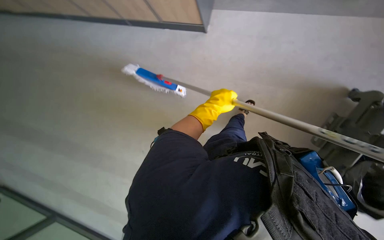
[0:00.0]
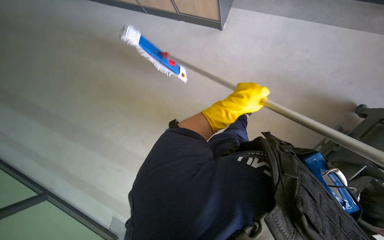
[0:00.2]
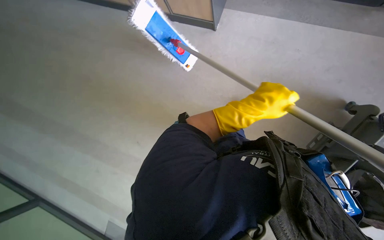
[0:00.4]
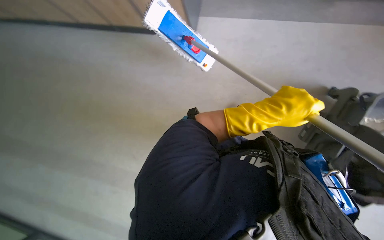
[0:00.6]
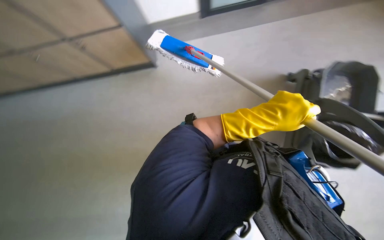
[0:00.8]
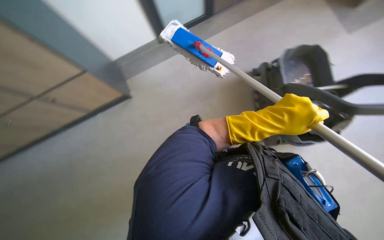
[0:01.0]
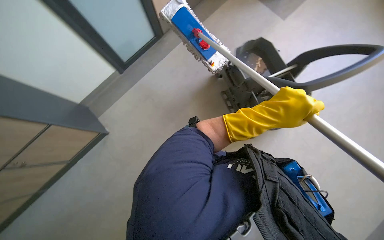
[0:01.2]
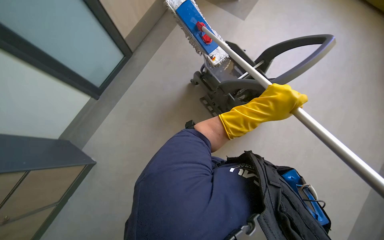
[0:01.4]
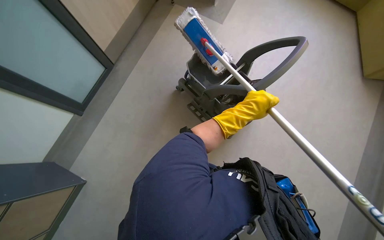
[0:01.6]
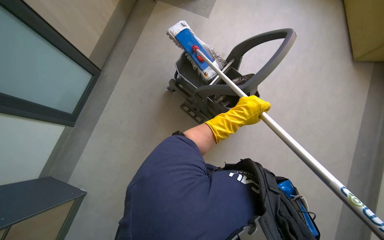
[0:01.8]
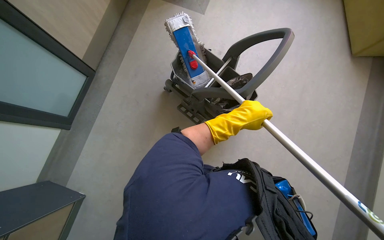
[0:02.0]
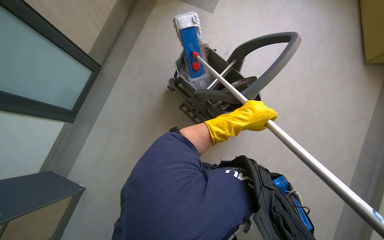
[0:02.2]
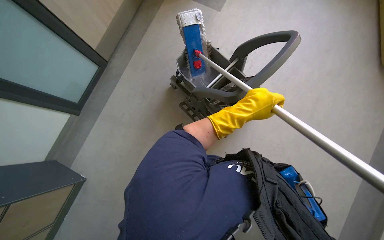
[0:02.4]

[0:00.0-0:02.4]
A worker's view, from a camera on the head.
Job: mopping floor.
The whole recording: Mopping floor. The worker mops the floor with a flat mop.
0:00.0 to 0:01.2: The left hand travels nearer to the camera by some 20 cm.
0:01.2 to 0:02.4: The head turns to the right by some 15 degrees. The left hand goes farther from the camera and returns, about 5 cm each way.

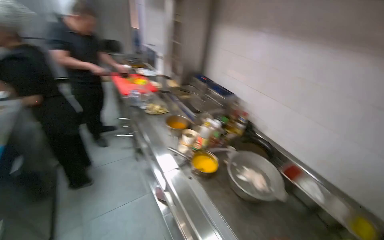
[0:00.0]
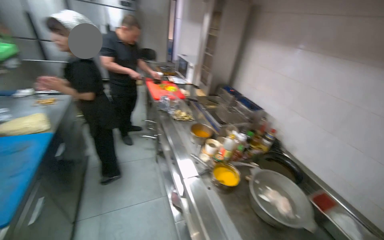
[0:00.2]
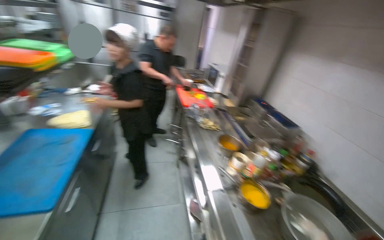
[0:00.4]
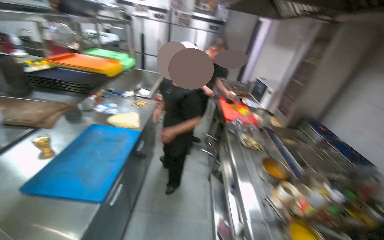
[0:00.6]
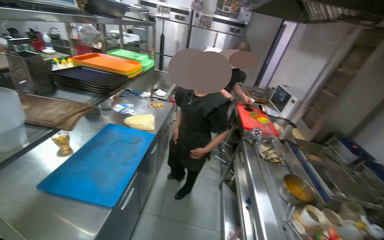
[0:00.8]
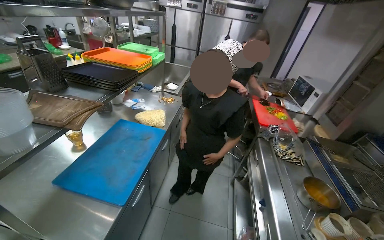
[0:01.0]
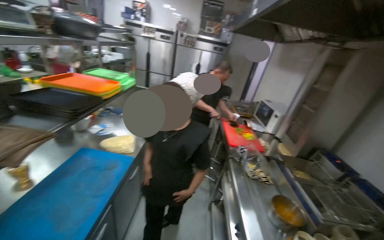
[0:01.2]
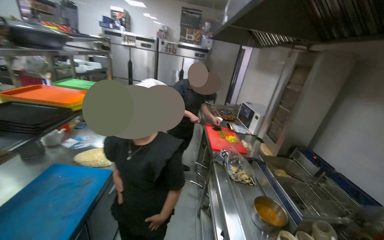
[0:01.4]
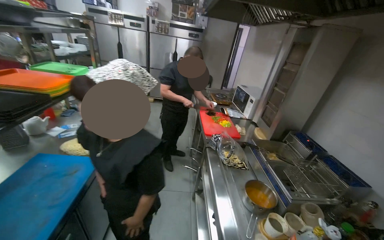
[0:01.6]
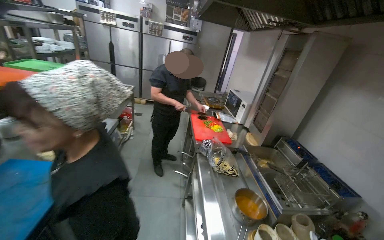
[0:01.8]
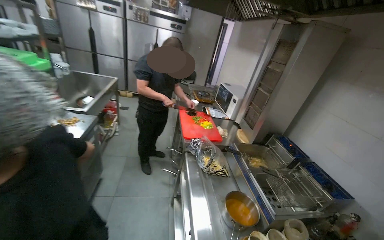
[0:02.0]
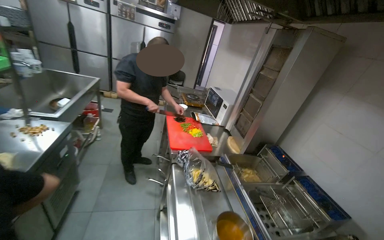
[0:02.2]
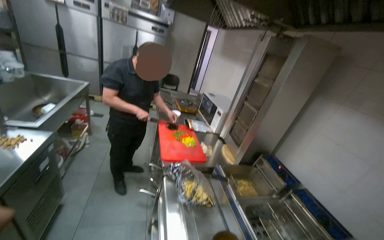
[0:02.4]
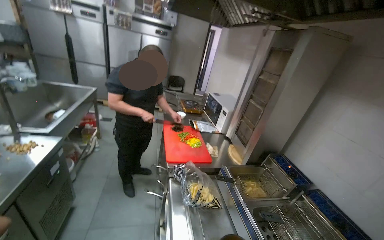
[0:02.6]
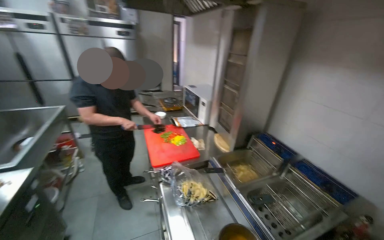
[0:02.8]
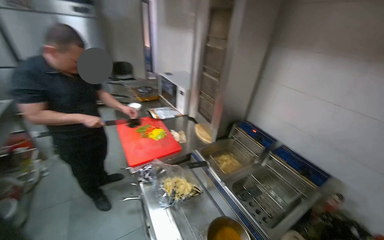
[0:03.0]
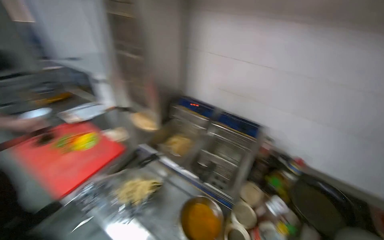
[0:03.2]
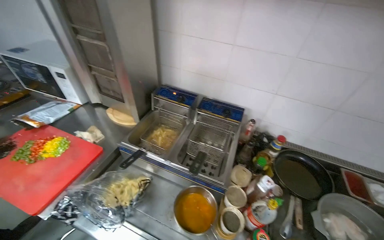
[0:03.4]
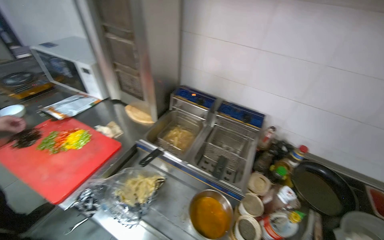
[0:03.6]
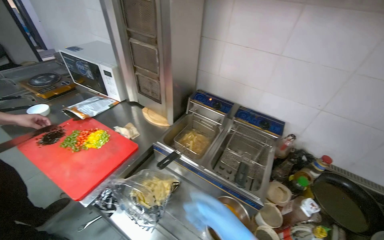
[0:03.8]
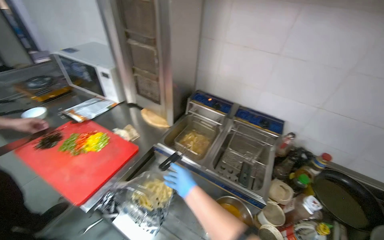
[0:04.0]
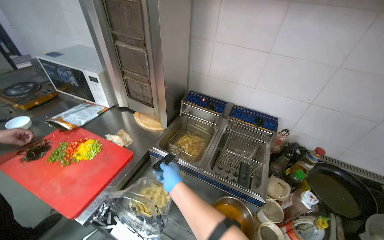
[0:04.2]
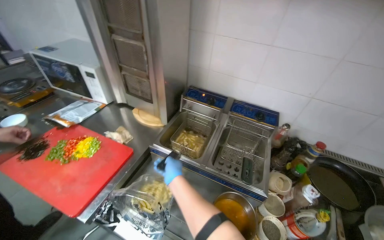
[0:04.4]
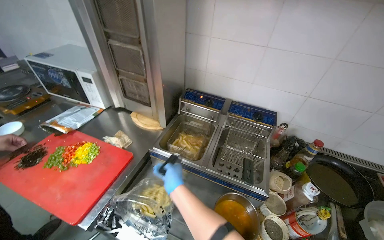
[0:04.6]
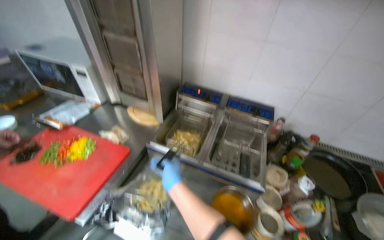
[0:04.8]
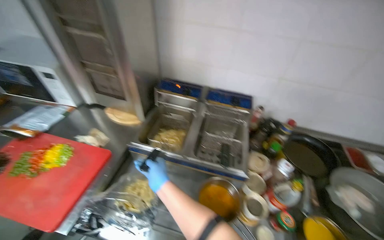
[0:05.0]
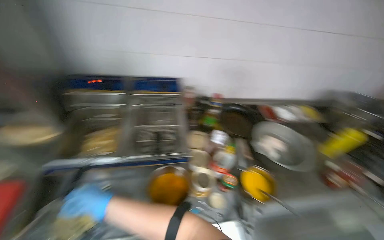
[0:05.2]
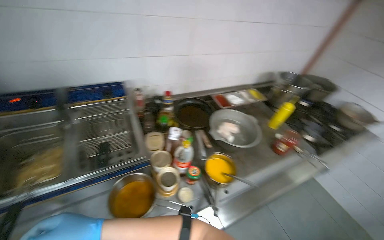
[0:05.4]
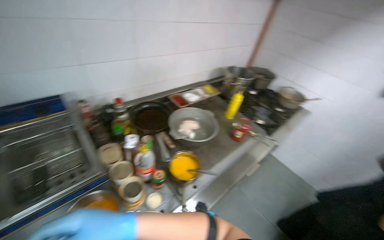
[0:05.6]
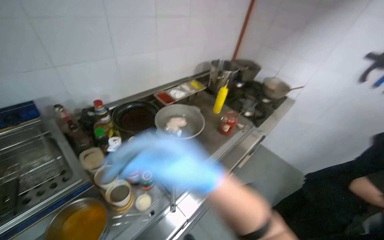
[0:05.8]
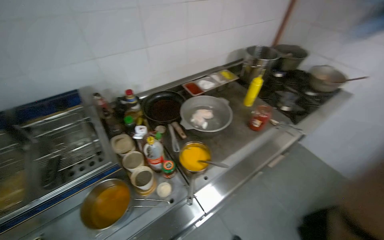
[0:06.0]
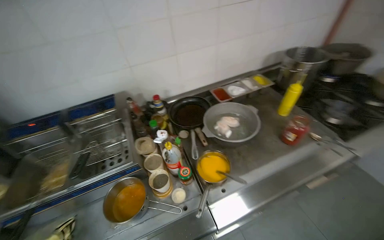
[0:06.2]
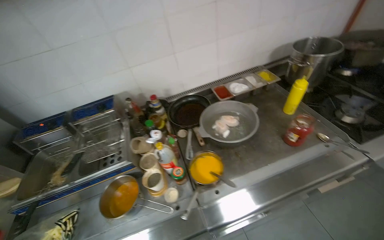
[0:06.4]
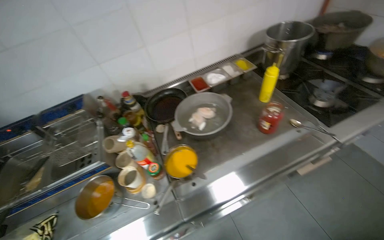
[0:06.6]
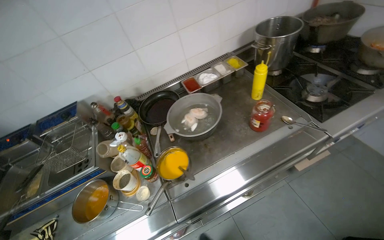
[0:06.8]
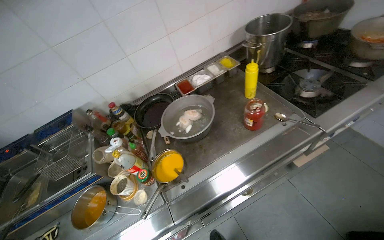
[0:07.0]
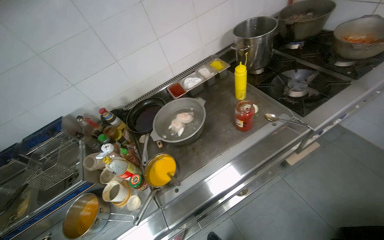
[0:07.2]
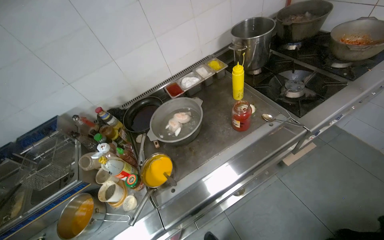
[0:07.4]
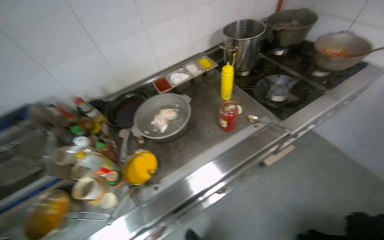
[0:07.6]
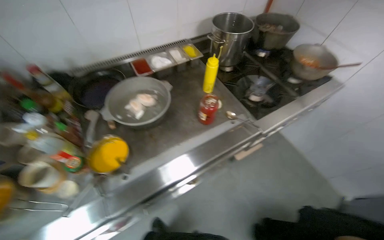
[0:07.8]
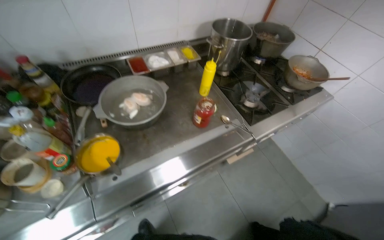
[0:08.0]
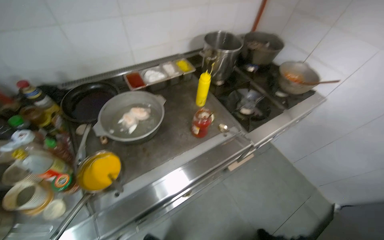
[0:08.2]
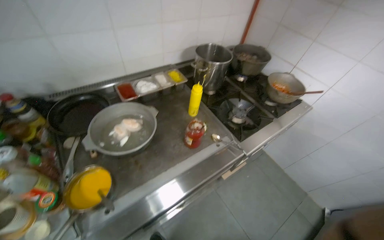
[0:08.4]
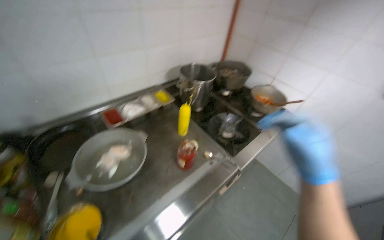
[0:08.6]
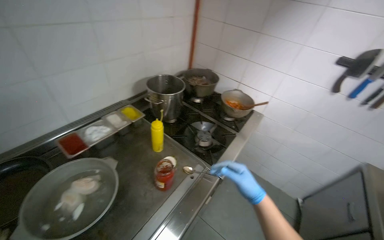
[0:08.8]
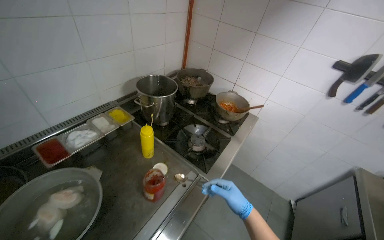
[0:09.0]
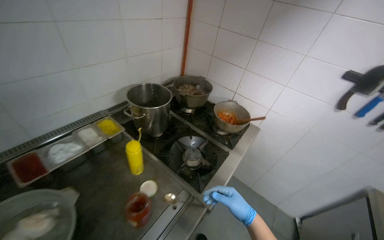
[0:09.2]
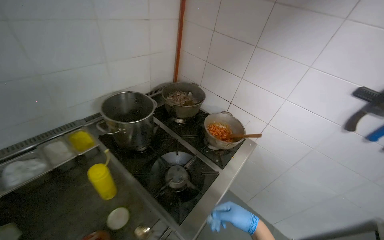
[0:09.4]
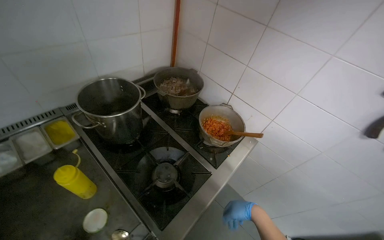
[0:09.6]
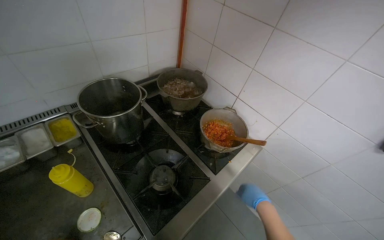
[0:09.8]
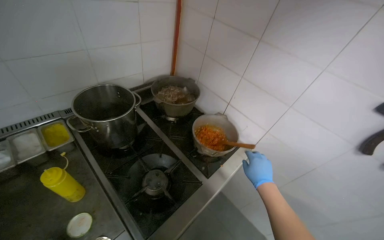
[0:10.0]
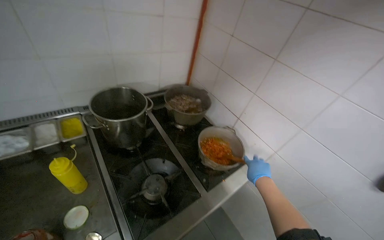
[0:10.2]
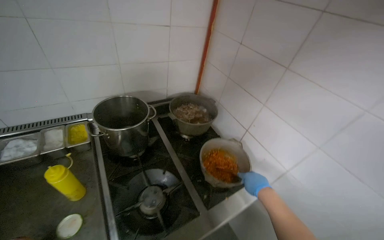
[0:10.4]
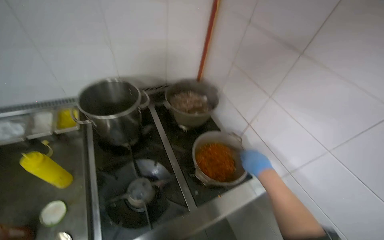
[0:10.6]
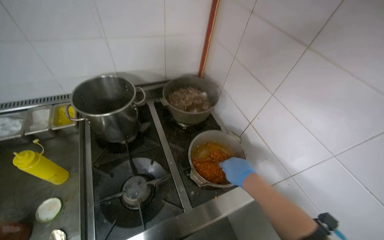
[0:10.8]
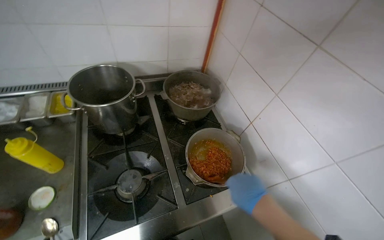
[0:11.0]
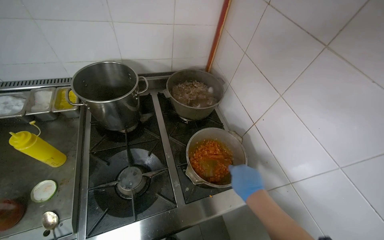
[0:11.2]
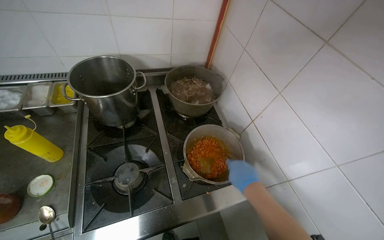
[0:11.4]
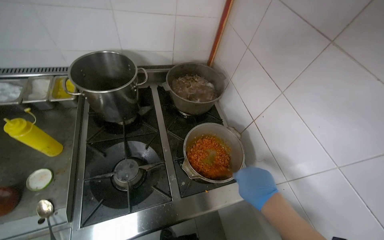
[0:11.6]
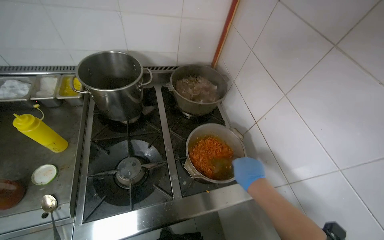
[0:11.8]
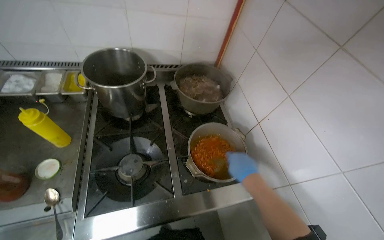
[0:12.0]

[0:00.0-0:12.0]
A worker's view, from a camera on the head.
Job: preparing food.
The whole recording: Organizing kitchen items. The worker organizes the kitchen items.
0:00.0 to 0:01.6: The wearer looks some 30 degrees further to the left.
0:01.6 to 0:03.0: The camera is carried about 50 cm. The wearer's head swings about 30 degrees to the right.
0:03.0 to 0:04.4: The wearer looks roughly 35 degrees further to the right. The wearer looks roughly 15 degrees further downward.
0:04.4 to 0:06.0: The wearer's head swings approximately 60 degrees to the right. The wearer looks some 15 degrees further downward.
0:06.0 to 0:07.6: The camera travels to the right, some 50 cm.
0:07.6 to 0:09.0: The camera sweeps to the right, by some 30 degrees.
0:09.0 to 0:10.4: The camera is carried about 60 cm. The head rotates roughly 25 degrees to the left.

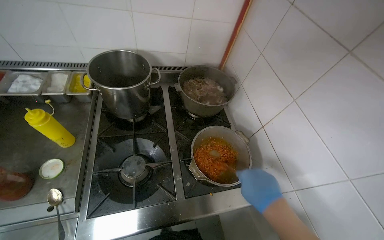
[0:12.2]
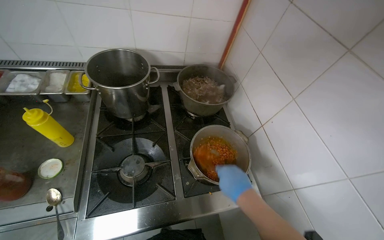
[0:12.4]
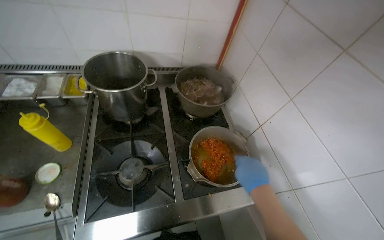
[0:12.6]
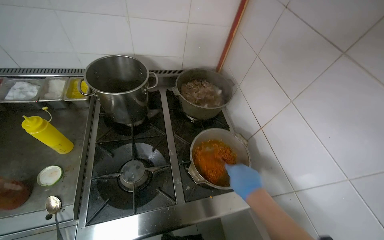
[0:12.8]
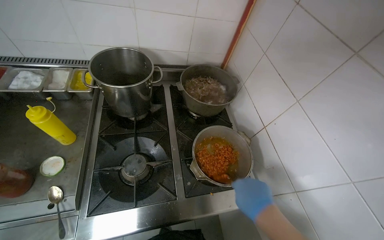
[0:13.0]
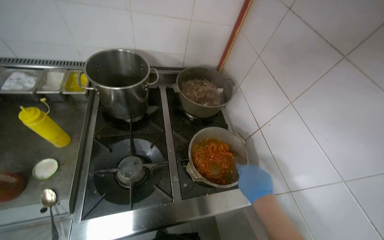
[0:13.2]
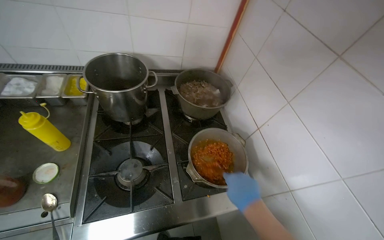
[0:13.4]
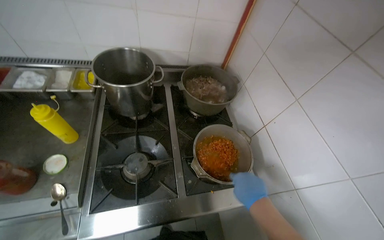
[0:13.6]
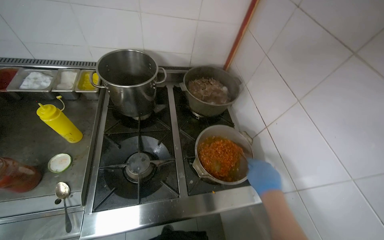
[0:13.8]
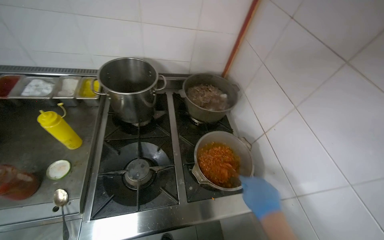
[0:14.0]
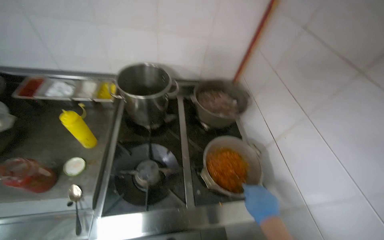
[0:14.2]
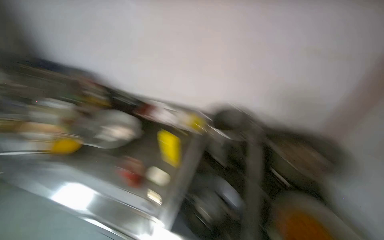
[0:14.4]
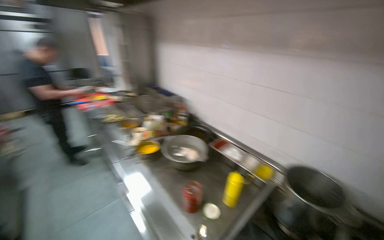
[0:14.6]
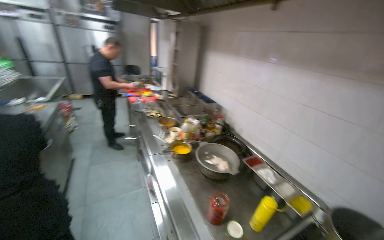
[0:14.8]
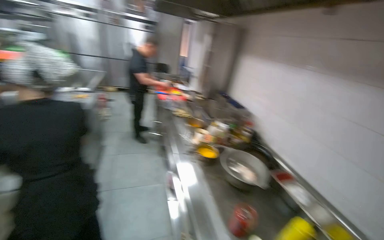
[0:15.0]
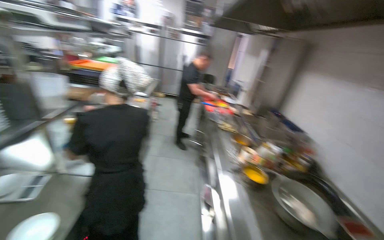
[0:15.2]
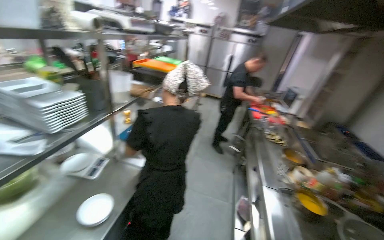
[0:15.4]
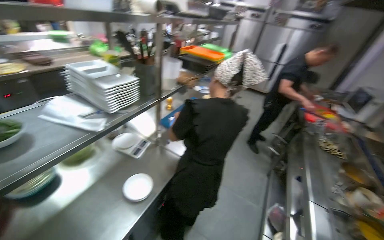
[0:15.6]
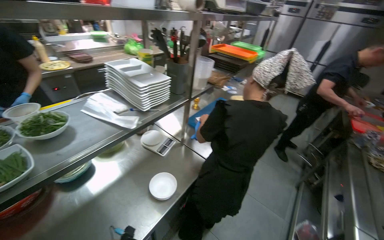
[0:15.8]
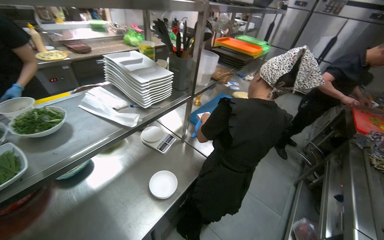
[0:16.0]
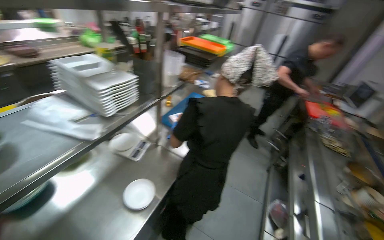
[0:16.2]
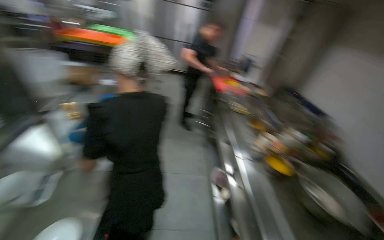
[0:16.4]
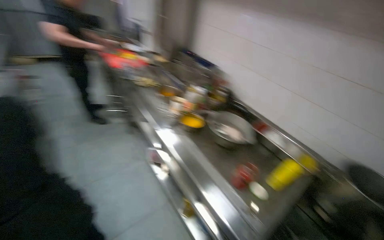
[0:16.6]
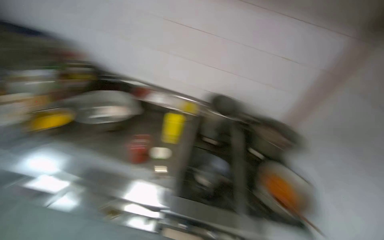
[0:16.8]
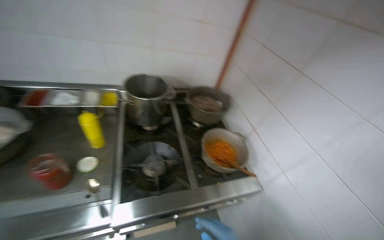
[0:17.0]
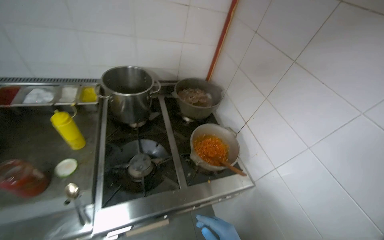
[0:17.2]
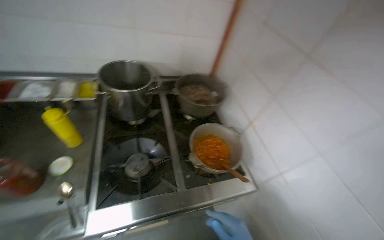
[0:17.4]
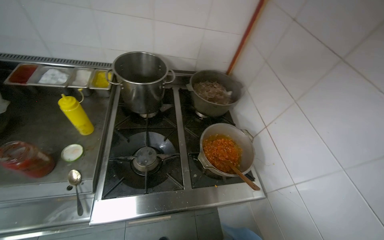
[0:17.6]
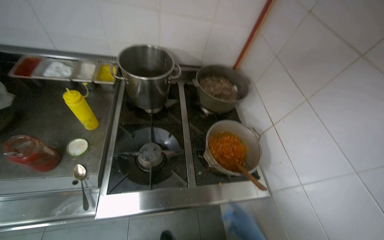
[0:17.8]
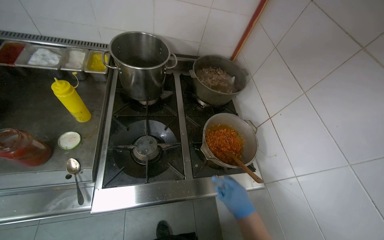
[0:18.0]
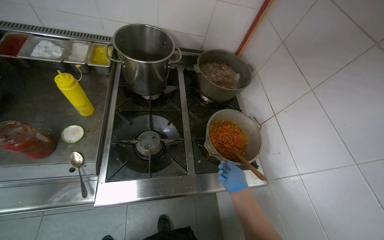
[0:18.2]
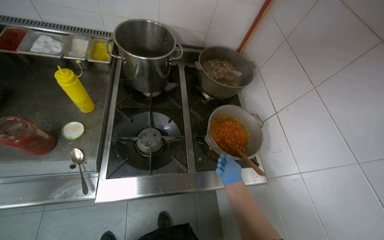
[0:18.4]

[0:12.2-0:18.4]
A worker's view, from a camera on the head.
Job: preparing food.
The whole recording: Organizing kitchen items. The worker organizes the kitchen items.
0:13.8 to 0:15.4: The camera is carried some 60 cm. The head rotates roughly 115 degrees to the left. The wearer looks approximately 40 degrees further upward.
0:15.4 to 0:16.8: The wearer's head swings approximately 90 degrees to the right. The wearer looks some 35 degrees further downward.
0:16.8 to 0:18.4: The head rotates approximately 20 degrees to the right. The view tilts roughly 20 degrees downward.
